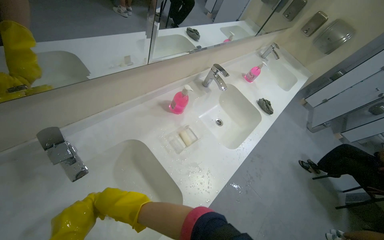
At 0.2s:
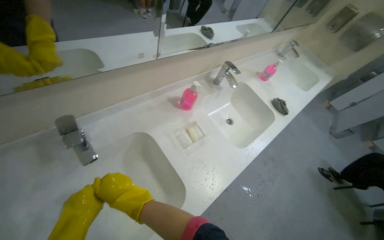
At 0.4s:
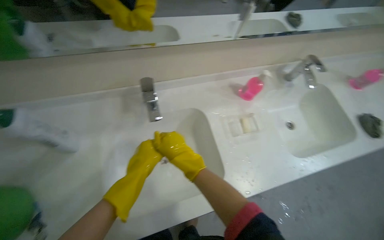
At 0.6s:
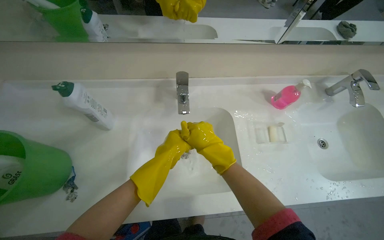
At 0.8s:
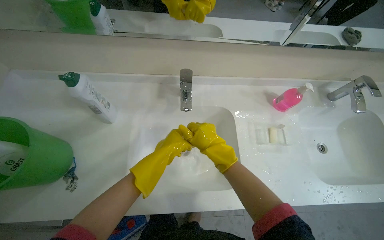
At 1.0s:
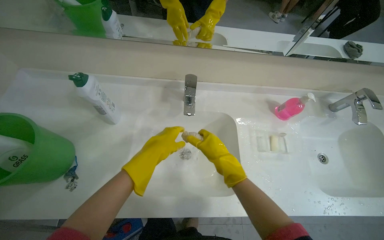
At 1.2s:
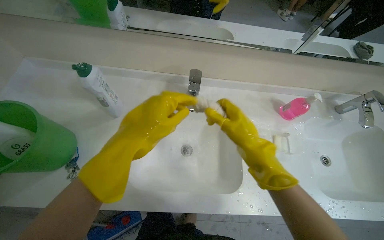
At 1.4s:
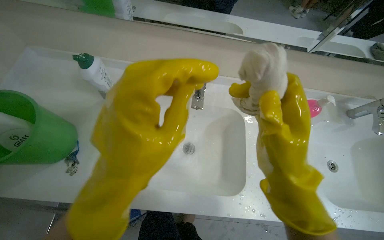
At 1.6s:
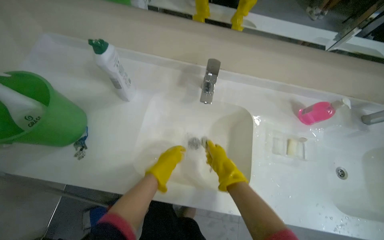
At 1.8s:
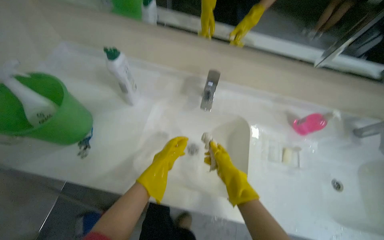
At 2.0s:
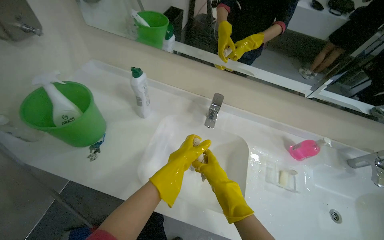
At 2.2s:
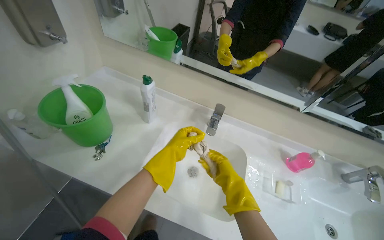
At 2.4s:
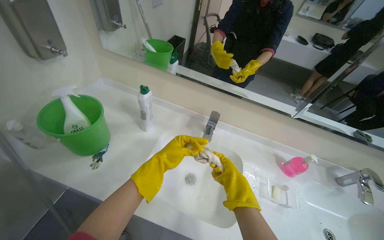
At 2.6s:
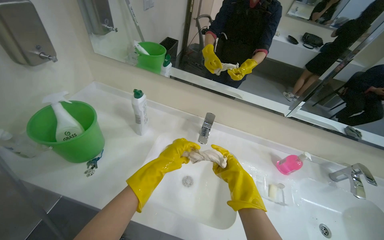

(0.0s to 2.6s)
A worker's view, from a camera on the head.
Job: preparing cleaning supplies.
The whole recording: Rinsing and wringing white cloth. The worker rinses and wrings a white cloth in the sink.
0.0s - 1.2s: The wearer's head swings some 50 degrees to the left.
1.2s - 2.6s: The view tilts approximately 20 degrees upward. The left hand heads farther from the camera and down the picture, covering roughly 15 cm. Meanwhile the right hand travels farther from the camera by roughly 10 cm.

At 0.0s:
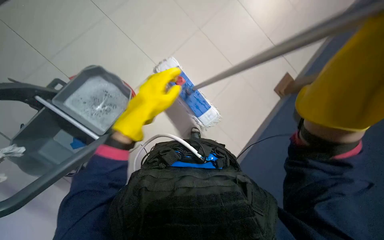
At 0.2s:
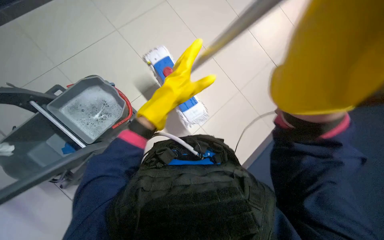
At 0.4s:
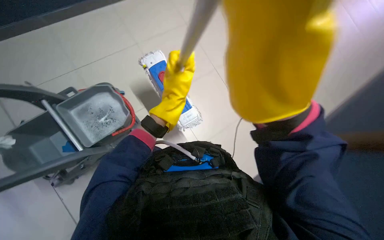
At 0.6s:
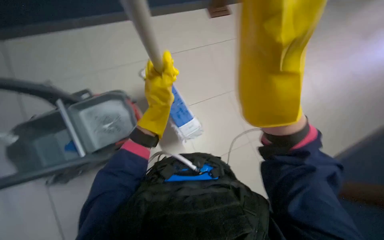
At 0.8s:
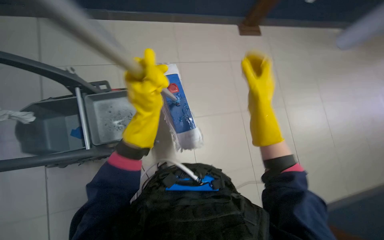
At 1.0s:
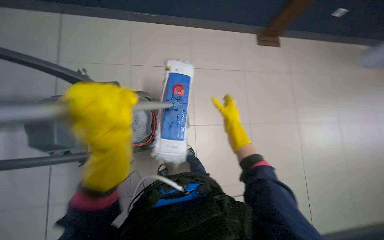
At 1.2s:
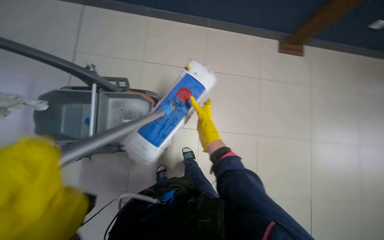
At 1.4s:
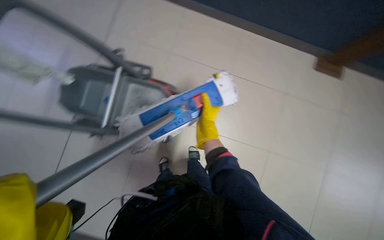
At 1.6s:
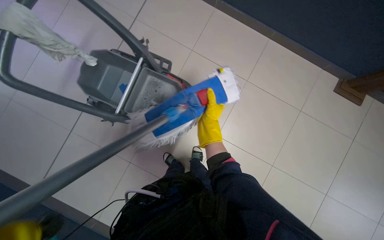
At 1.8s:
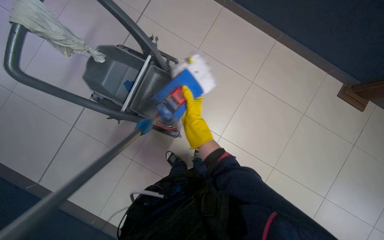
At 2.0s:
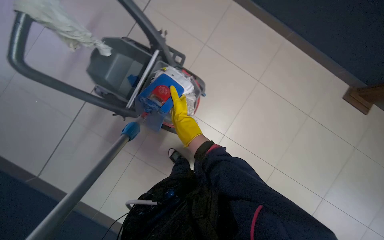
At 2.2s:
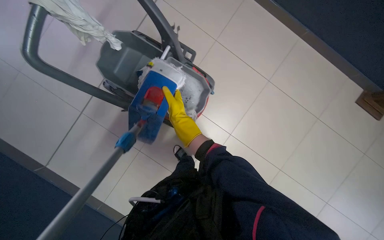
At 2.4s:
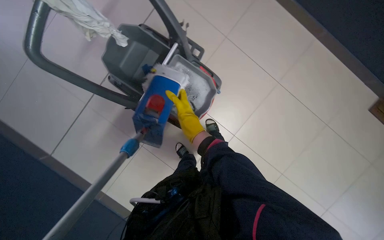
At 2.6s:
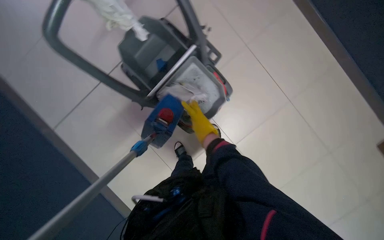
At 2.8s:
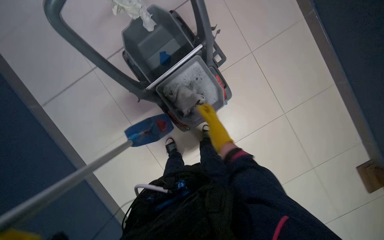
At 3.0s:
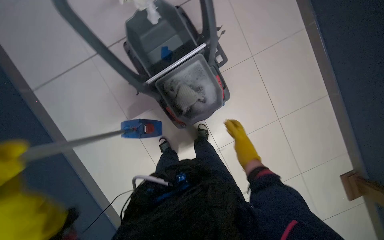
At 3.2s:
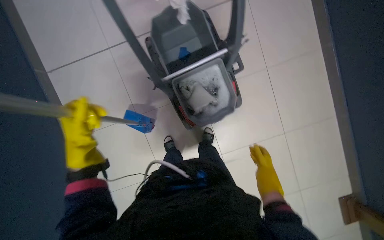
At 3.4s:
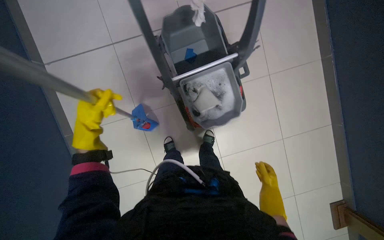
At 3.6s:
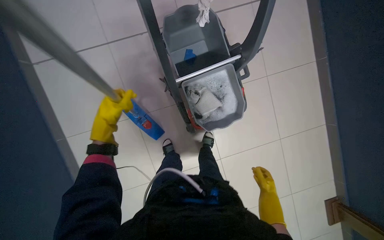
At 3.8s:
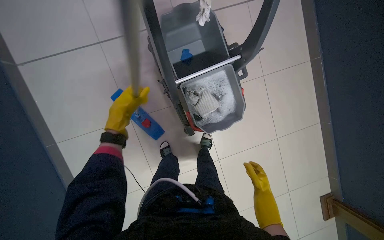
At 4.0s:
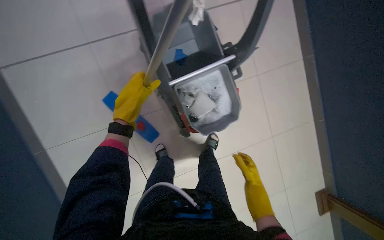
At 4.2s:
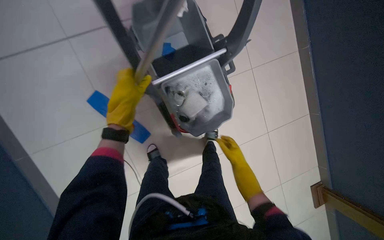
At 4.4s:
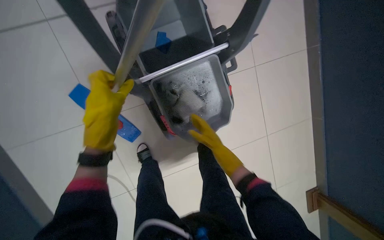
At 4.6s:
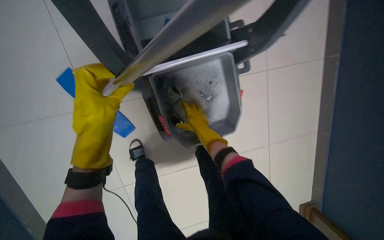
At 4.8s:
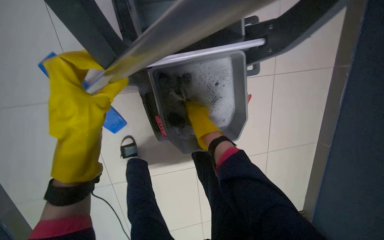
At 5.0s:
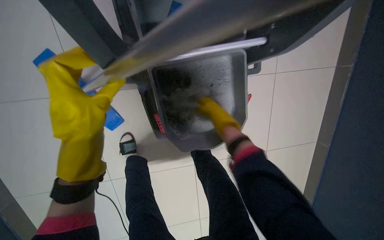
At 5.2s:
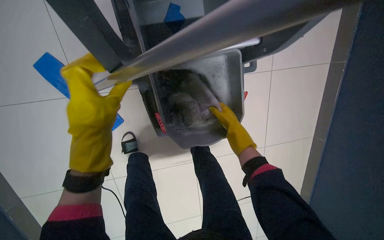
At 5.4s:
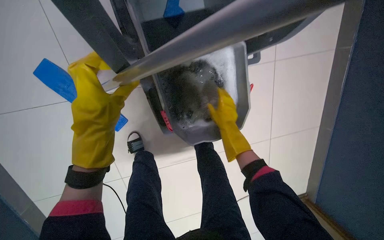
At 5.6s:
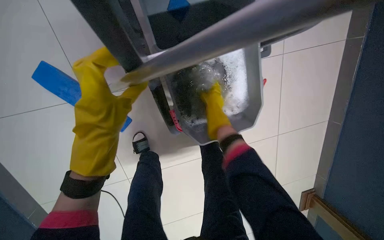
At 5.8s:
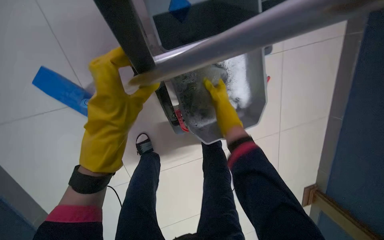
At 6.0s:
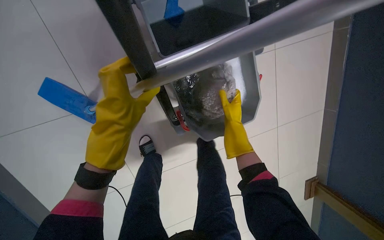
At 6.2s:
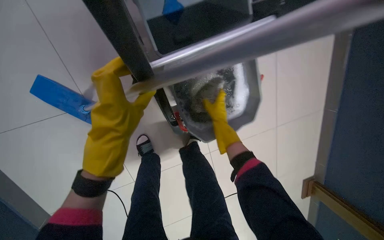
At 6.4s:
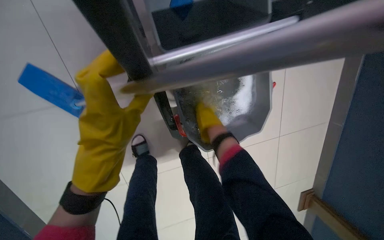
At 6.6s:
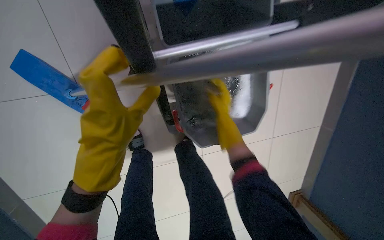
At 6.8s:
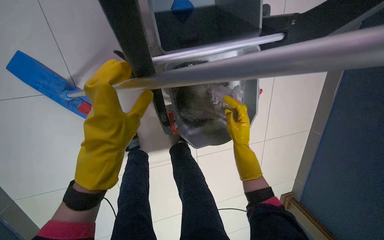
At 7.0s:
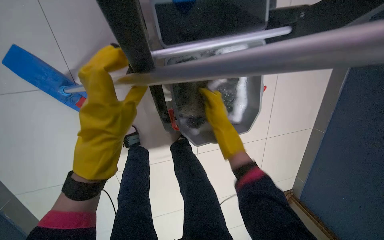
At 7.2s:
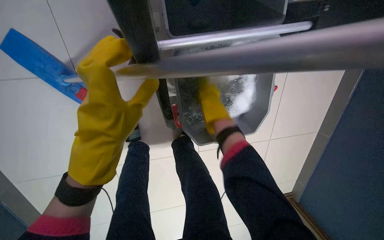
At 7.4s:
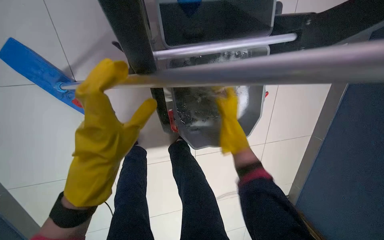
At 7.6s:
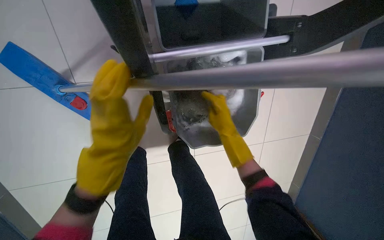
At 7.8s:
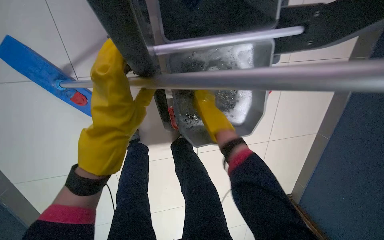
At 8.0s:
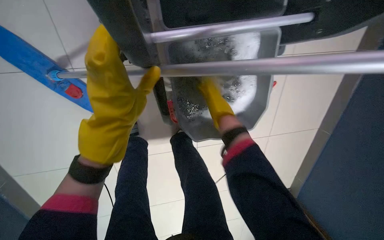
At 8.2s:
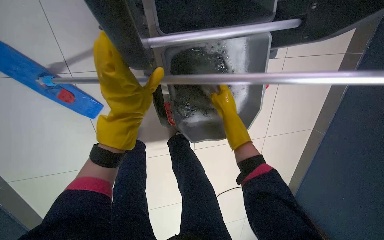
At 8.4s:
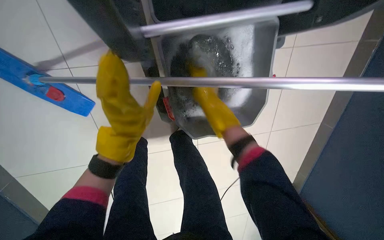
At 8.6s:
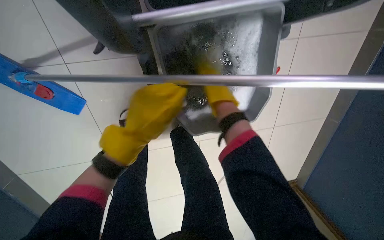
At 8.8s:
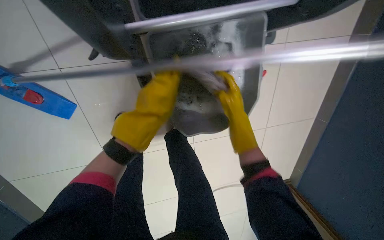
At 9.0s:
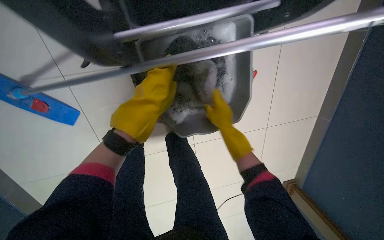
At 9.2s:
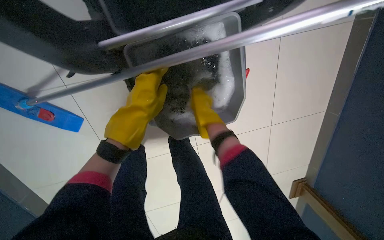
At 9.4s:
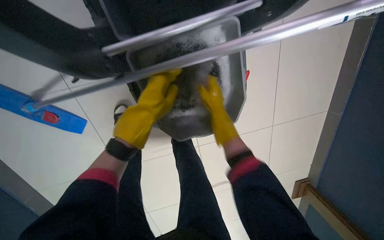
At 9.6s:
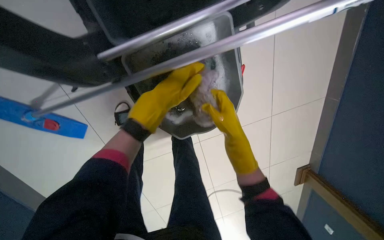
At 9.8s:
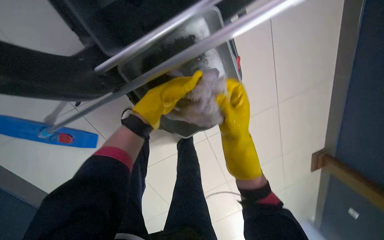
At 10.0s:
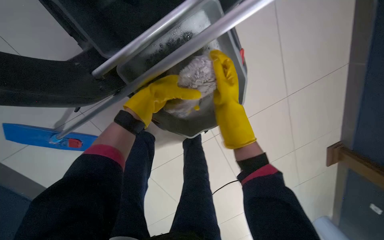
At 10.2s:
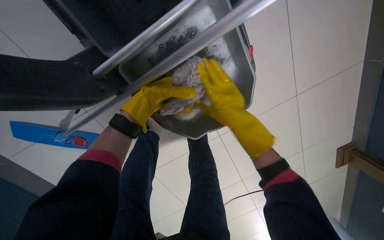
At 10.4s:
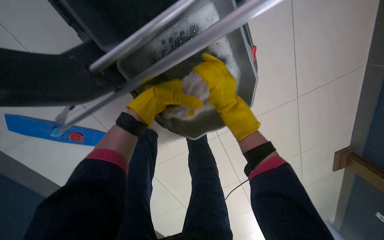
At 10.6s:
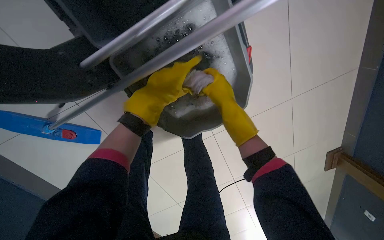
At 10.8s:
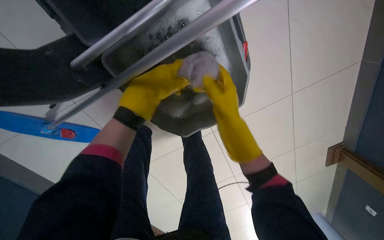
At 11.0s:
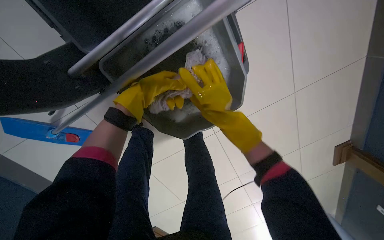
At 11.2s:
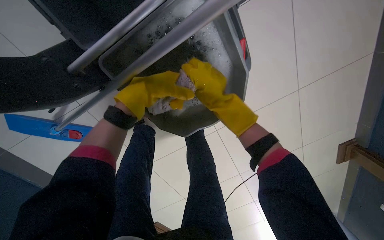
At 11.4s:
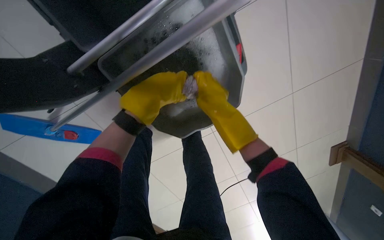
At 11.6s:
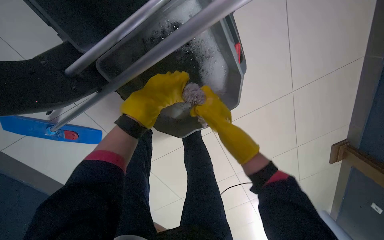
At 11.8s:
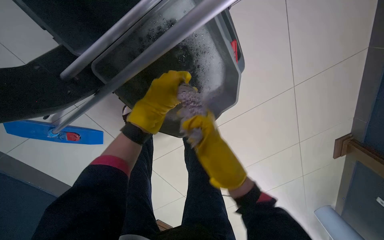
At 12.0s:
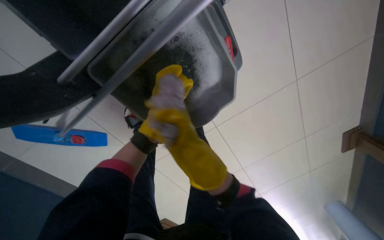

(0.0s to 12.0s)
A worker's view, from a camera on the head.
Job: preparing cleaning supplies.
The whole recording: Wringing cleaning cloth in bucket. The worker wrings a cleaning cloth in the bucket of the cleaning cart.
0.0s - 1.6s: The head turns to the left by about 40 degrees.
1.6s - 3.0s: Everything in view rotates roughly 30 degrees clockwise.
3.0s - 4.4s: The right hand shifts approximately 15 cm to the left, and moves roughly 15 cm down the picture and comes back.
4.4s - 6.0s: The right hand heads up the picture, covering about 10 cm.
6.0s - 7.6s: The right hand swings up and down the picture, approximately 10 cm each way, with 2 reversals.
7.6s - 9.0s: The left hand heads up the picture and to the right, covering roughly 15 cm.
10.4s - 12.0s: The right hand travels down the picture by approximately 15 cm.

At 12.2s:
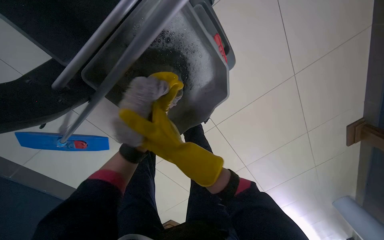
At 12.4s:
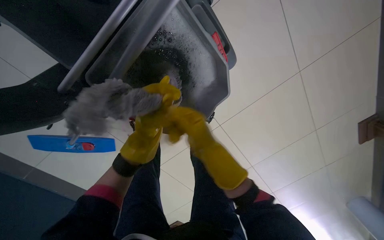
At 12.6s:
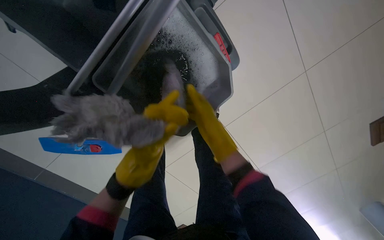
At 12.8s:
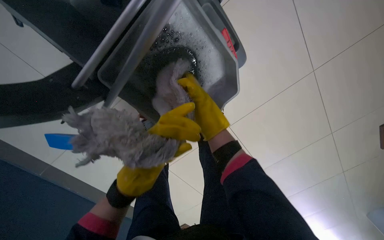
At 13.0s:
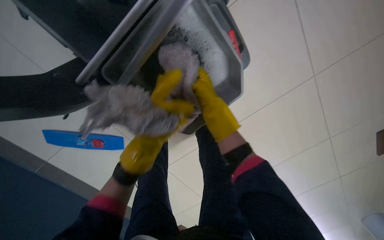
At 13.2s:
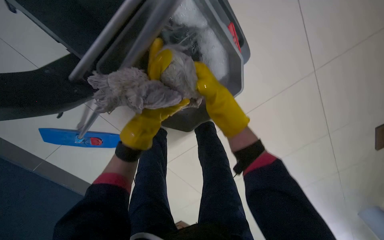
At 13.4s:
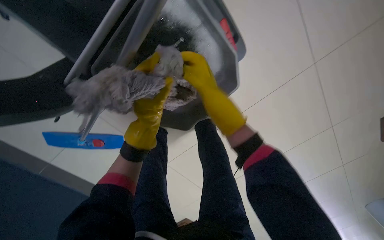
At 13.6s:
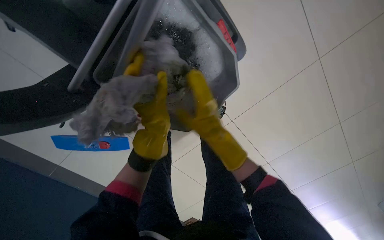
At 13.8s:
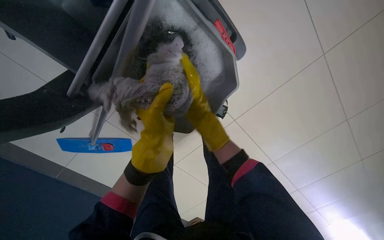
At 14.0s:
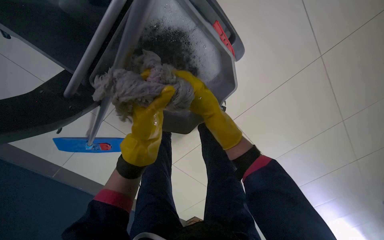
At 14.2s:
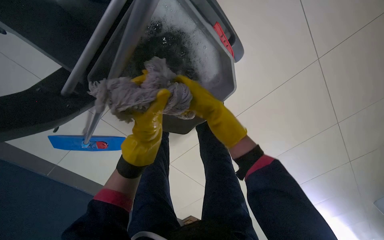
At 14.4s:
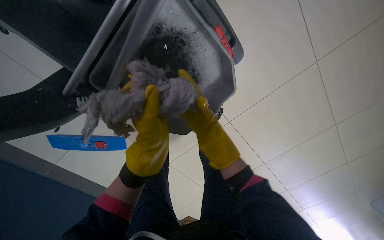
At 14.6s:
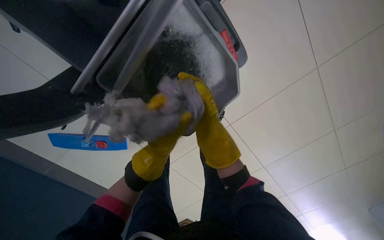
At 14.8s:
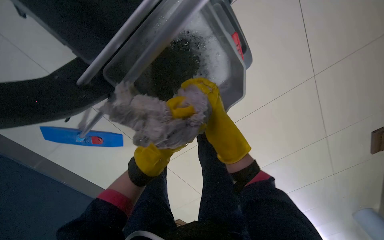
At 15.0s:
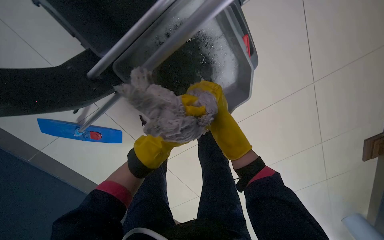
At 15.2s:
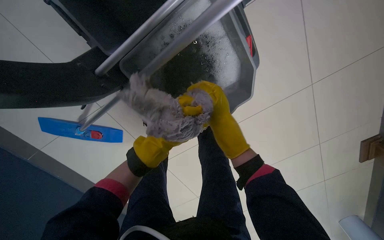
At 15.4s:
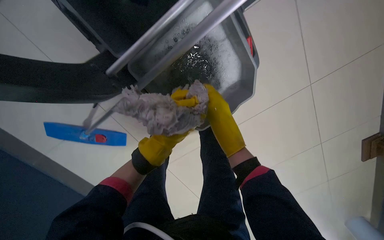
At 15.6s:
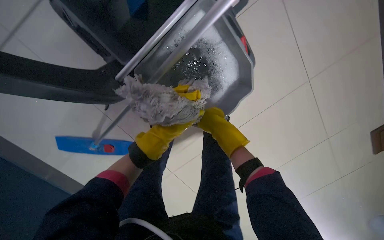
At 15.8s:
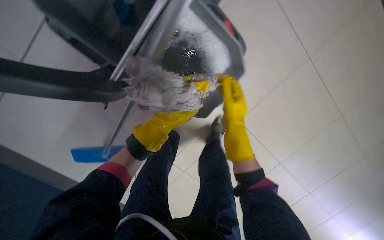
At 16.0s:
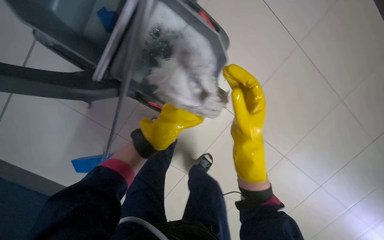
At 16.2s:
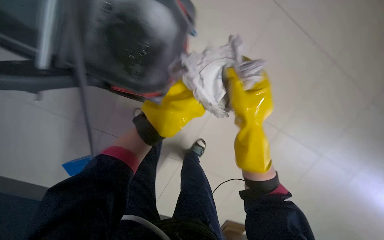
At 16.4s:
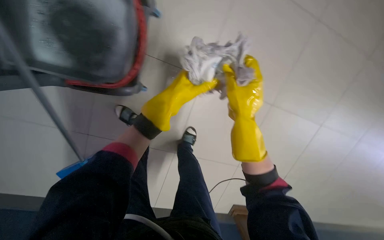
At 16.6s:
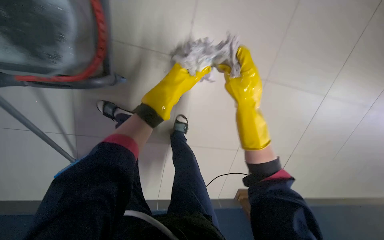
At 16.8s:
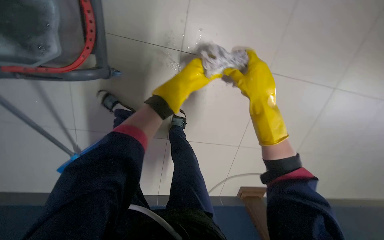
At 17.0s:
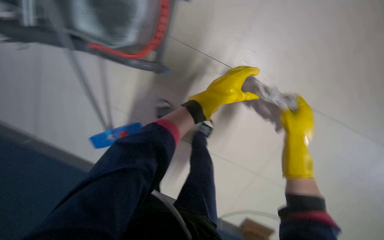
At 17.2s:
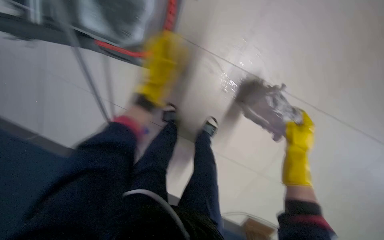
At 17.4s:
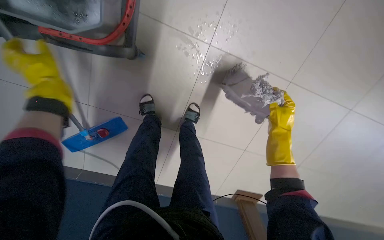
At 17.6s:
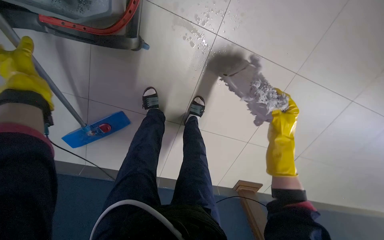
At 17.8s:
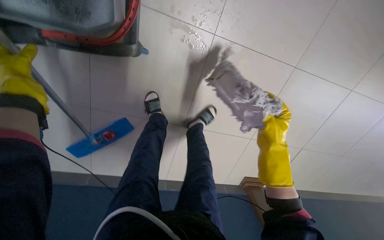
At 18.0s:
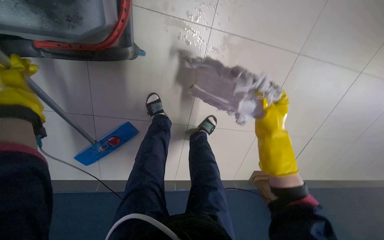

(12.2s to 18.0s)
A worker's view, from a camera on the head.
Job: preparing cleaning supplies.
The whole recording: Wringing cleaning cloth in bucket. The worker wrings a cleaning cloth in the bucket of the cleaning cart.
12.2s - 13.6s: The right hand heads farther from the camera, covering approximately 10 cm, and reaches approximately 15 cm up the picture, then returns.
13.6s - 15.0s: The right hand moves nearer and farther over approximately 10 cm, changing direction 2 times. Meanwhile the left hand goes nearer and farther, about 15 cm each way, reversing 2 times.
15.0s - 16.6s: The scene rotates counterclockwise by roughly 40 degrees.
16.6s - 18.0s: The view tips downward by roughly 15 degrees.
